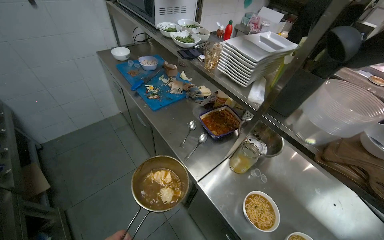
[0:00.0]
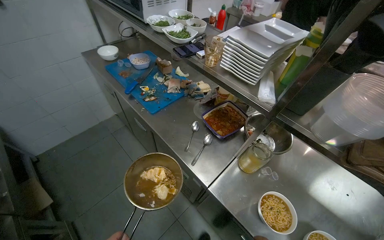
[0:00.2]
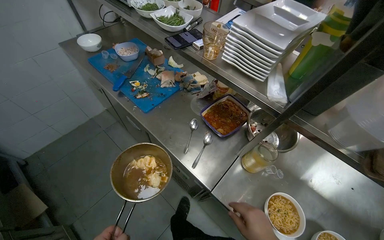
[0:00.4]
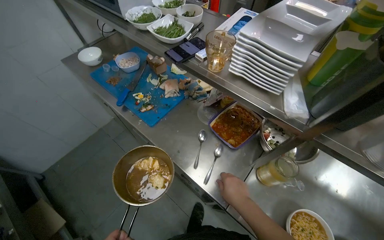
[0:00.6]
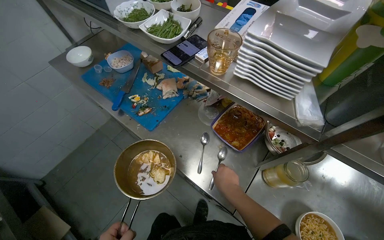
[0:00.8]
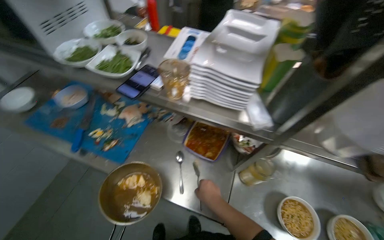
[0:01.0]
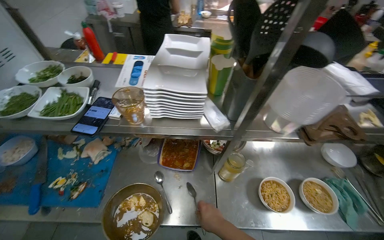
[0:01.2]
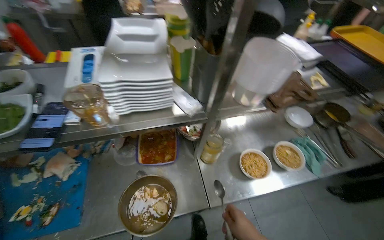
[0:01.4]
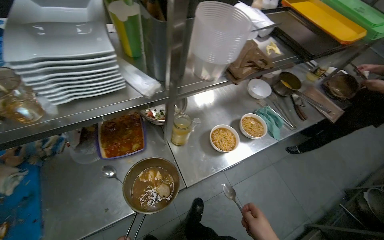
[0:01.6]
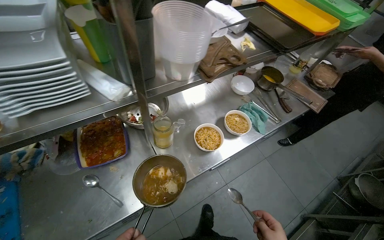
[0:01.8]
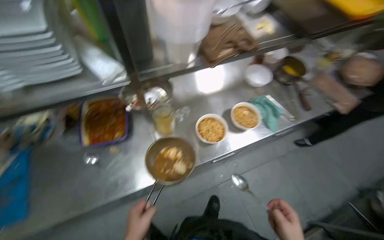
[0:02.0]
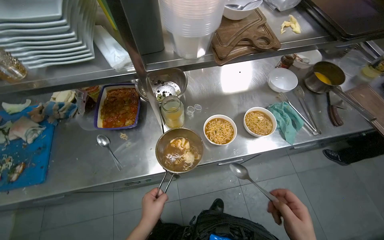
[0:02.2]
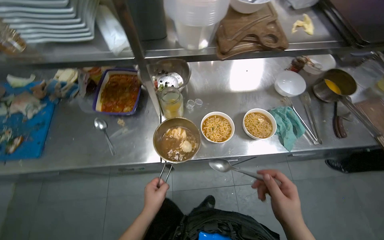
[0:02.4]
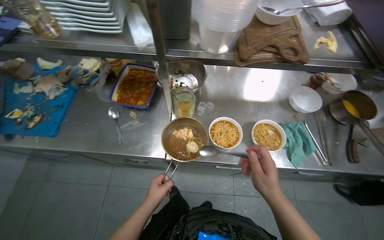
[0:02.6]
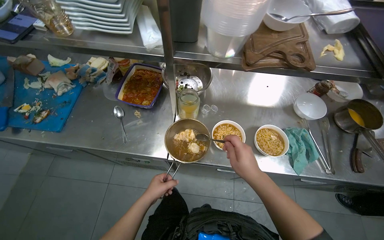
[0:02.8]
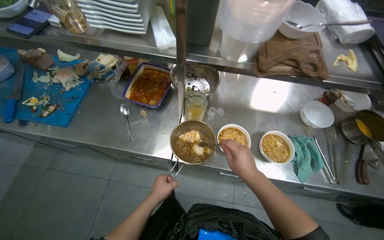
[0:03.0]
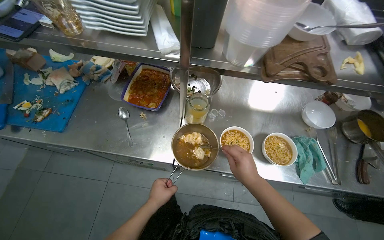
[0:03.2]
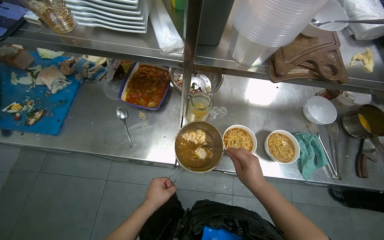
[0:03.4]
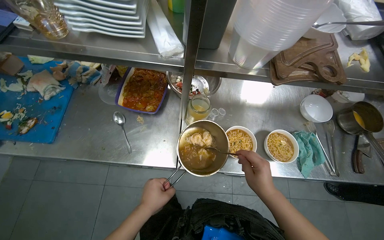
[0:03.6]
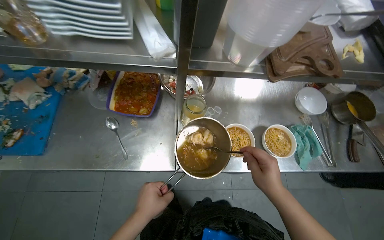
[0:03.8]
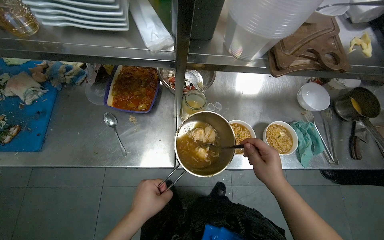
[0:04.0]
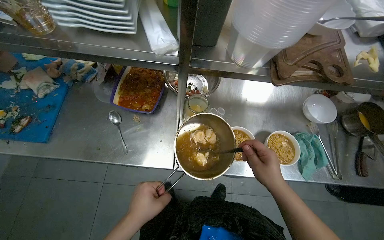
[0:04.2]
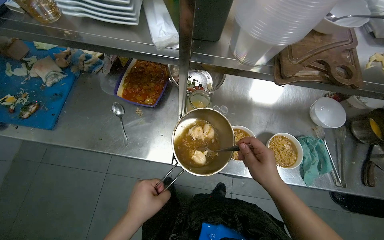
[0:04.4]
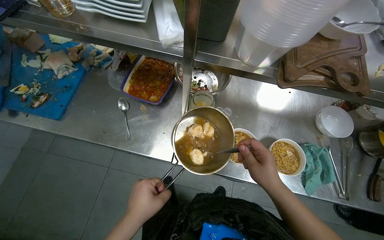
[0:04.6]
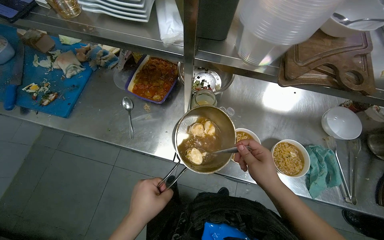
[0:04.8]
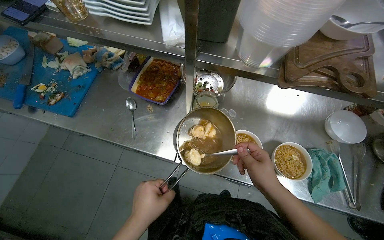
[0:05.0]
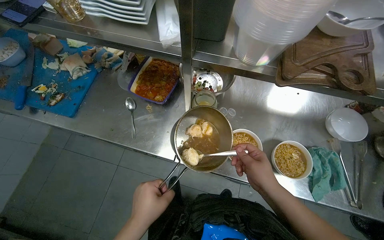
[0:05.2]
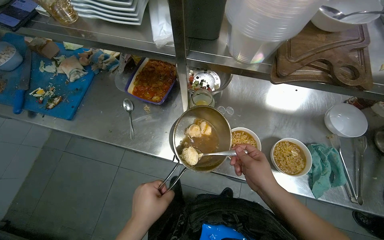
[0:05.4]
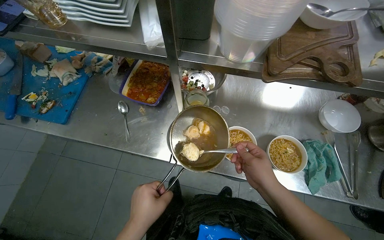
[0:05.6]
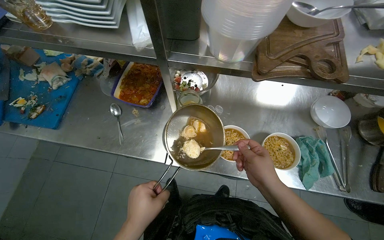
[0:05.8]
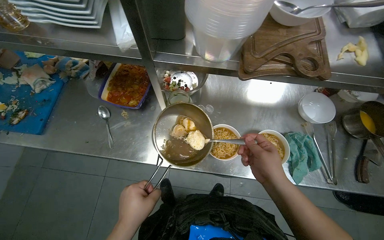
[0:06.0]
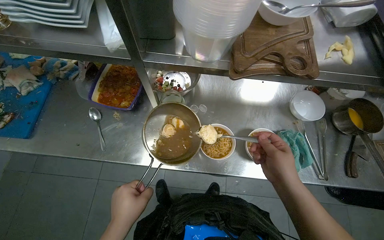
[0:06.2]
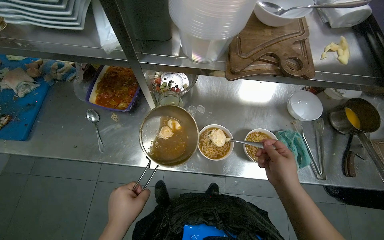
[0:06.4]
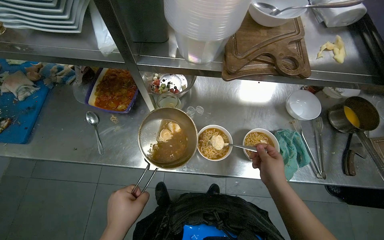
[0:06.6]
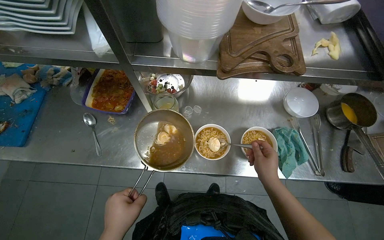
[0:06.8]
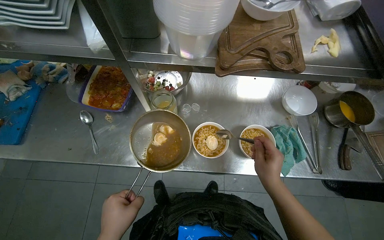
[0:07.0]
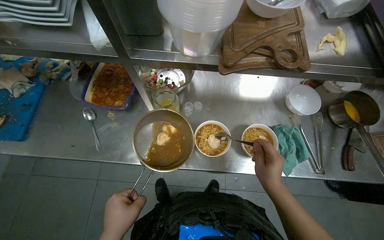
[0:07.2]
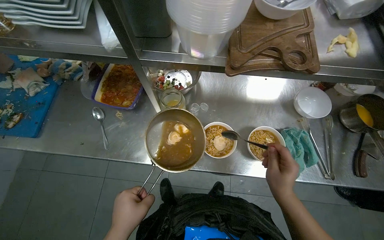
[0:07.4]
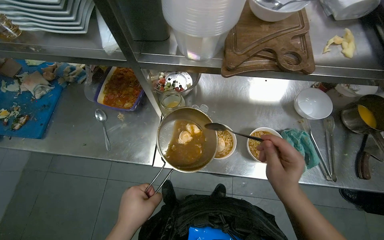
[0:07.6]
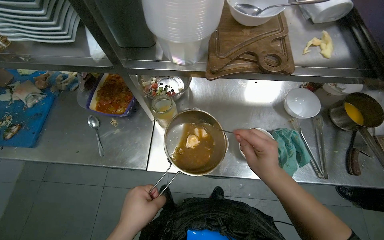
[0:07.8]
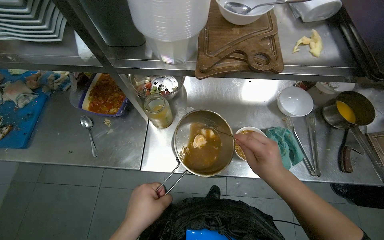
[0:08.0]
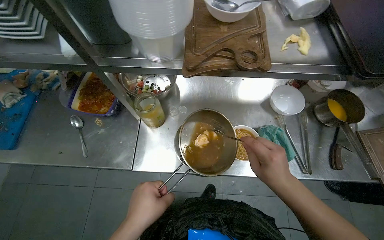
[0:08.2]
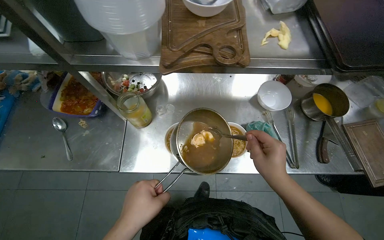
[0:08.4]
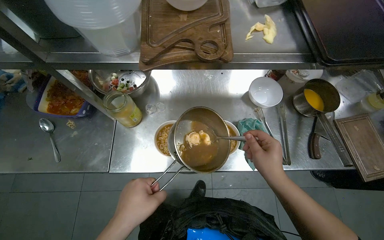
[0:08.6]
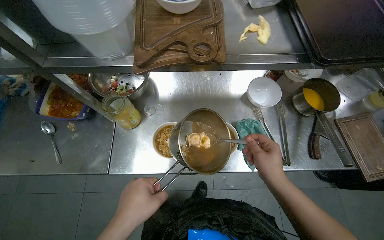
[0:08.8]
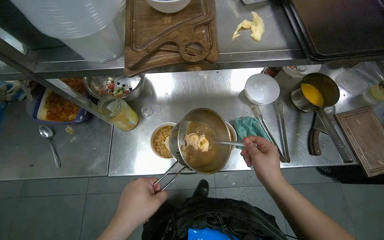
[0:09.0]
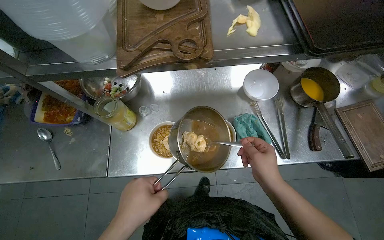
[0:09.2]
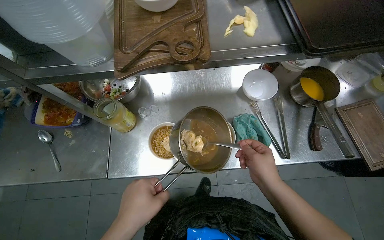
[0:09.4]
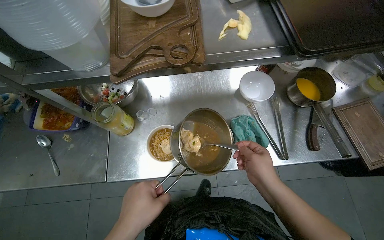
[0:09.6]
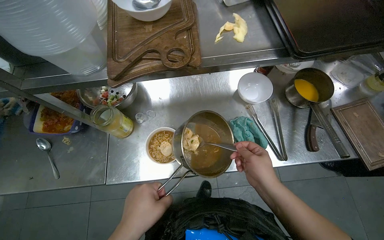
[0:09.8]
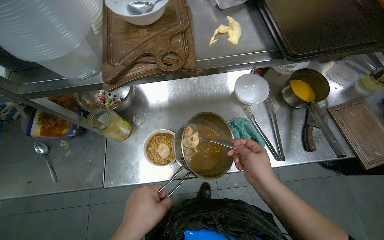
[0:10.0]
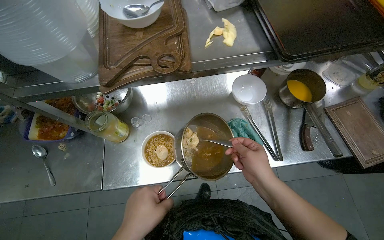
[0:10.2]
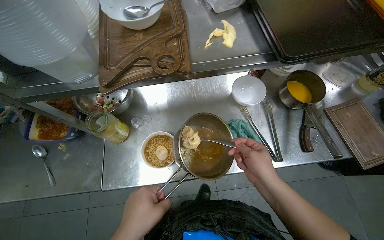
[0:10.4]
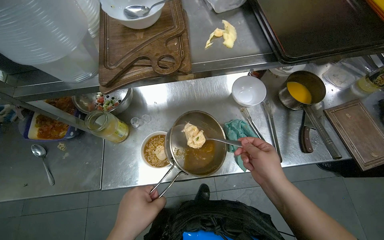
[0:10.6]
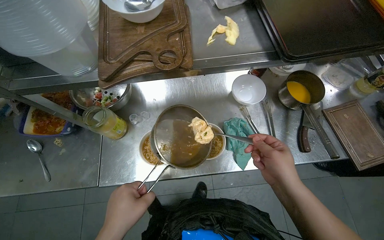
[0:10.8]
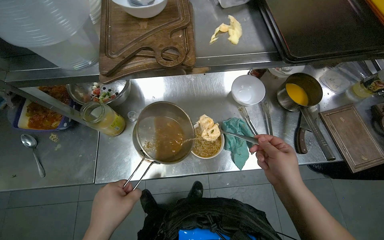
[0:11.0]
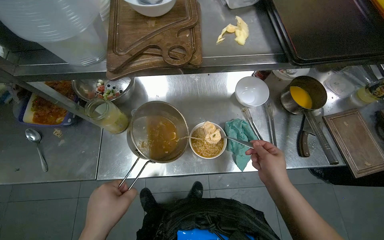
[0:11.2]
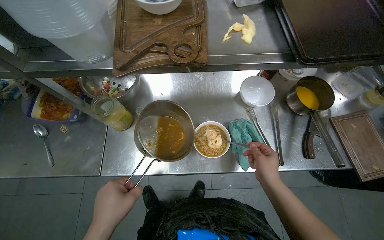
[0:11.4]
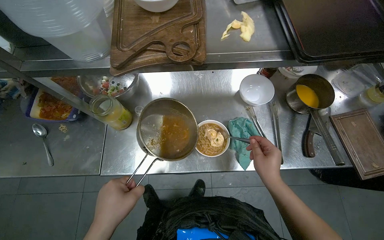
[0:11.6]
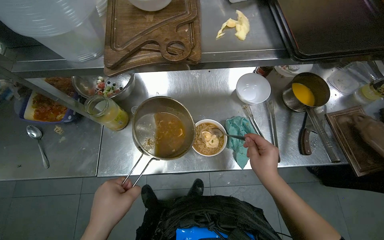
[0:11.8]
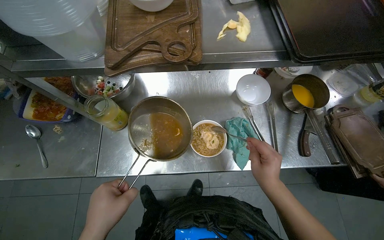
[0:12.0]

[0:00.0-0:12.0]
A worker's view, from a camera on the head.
Job: preparing food.
The whole recording: Assembling ramen bowls. The worker transfers noodles, soup, and other ingredients into multiple bowls.
0:00.0 to 0:01.6: The wearer's head swings approximately 75 degrees to the right. The wearer looks approximately 15 degrees further downward.
0:01.6 to 0:03.0: The head rotates roughly 35 degrees to the left.
0:03.0 to 0:04.4: The left hand heads nearer to the camera, covering some 10 cm.
0:04.4 to 0:06.0: The hands work in one place, with small movements.
0:09.0 to 0:12.0: The hands work in one place, with small movements.

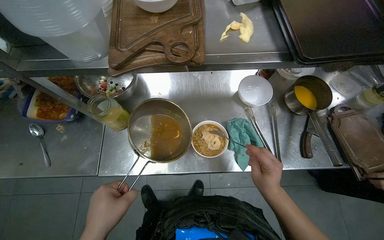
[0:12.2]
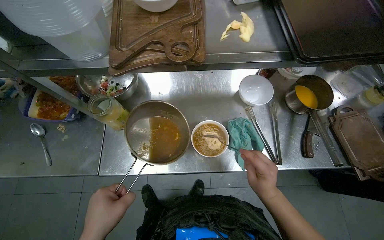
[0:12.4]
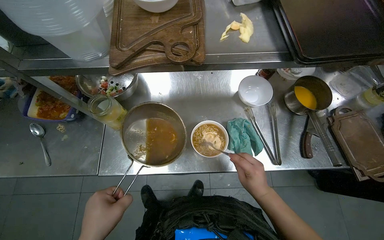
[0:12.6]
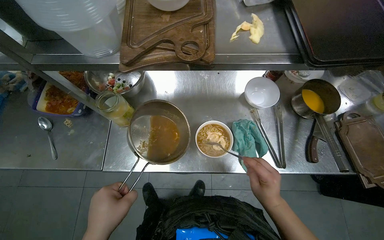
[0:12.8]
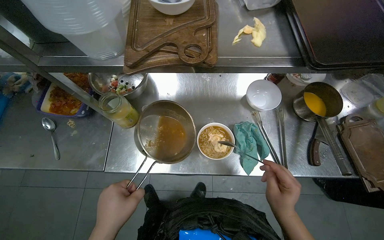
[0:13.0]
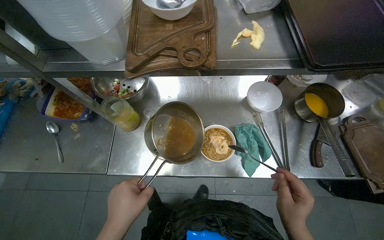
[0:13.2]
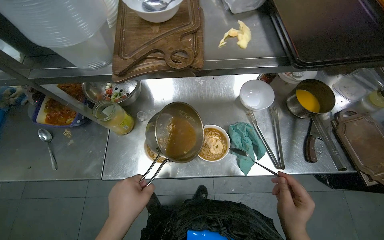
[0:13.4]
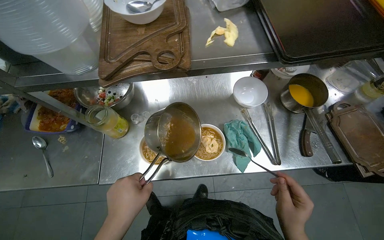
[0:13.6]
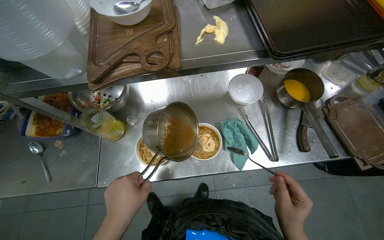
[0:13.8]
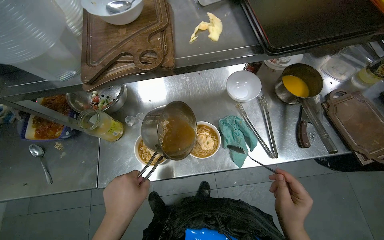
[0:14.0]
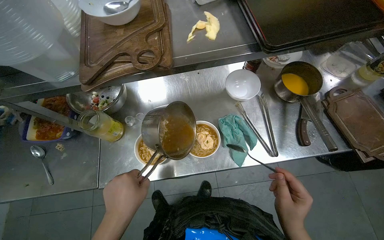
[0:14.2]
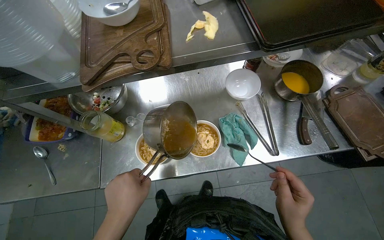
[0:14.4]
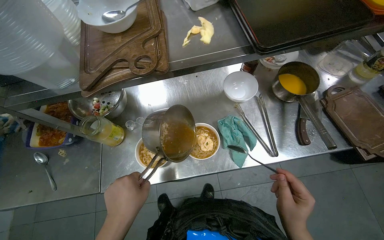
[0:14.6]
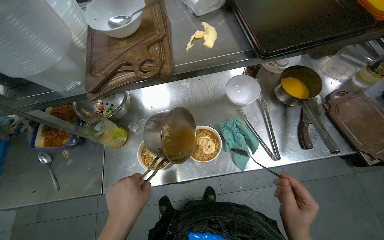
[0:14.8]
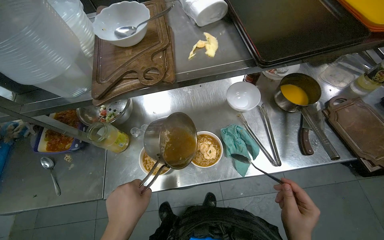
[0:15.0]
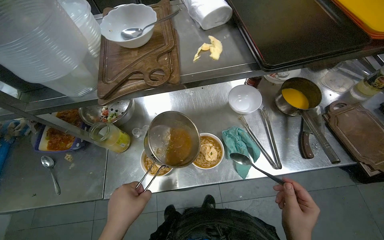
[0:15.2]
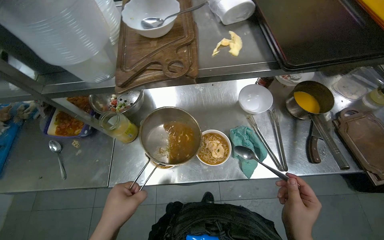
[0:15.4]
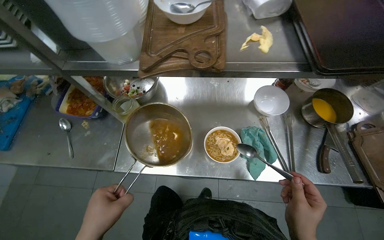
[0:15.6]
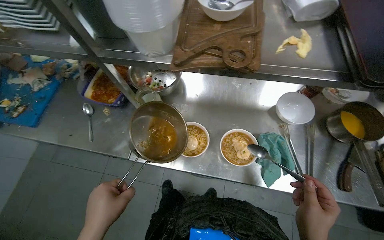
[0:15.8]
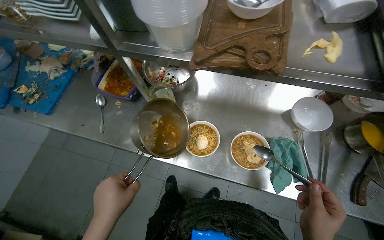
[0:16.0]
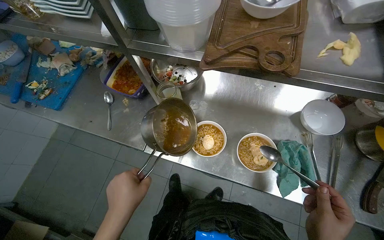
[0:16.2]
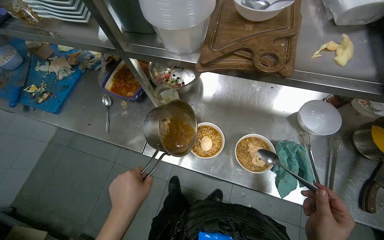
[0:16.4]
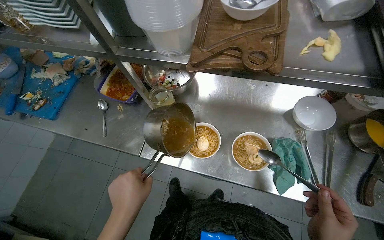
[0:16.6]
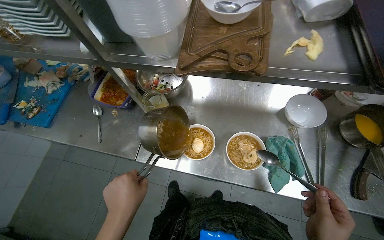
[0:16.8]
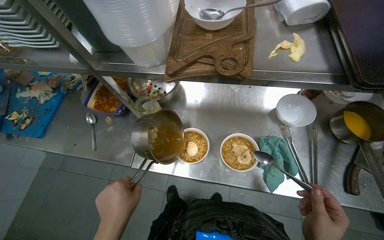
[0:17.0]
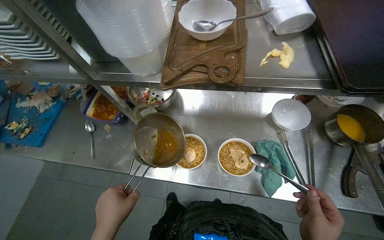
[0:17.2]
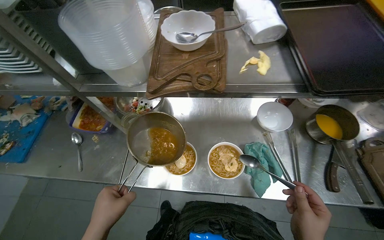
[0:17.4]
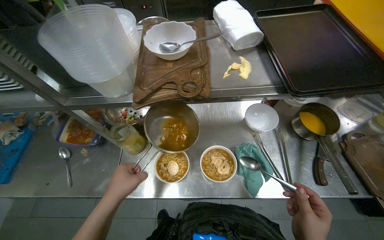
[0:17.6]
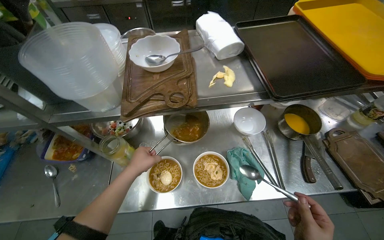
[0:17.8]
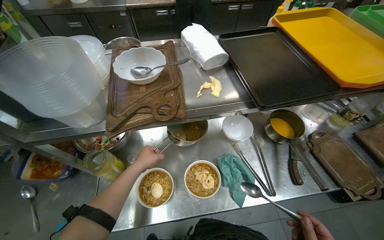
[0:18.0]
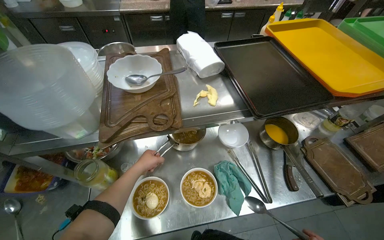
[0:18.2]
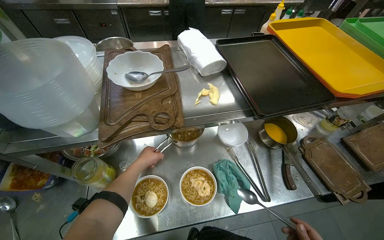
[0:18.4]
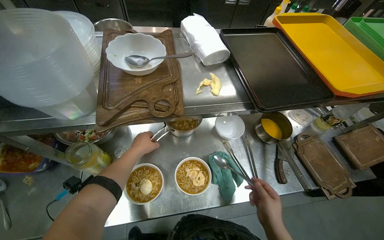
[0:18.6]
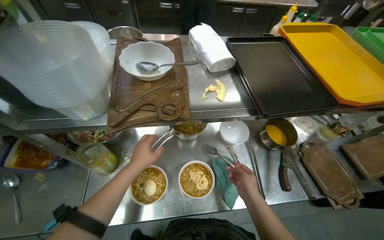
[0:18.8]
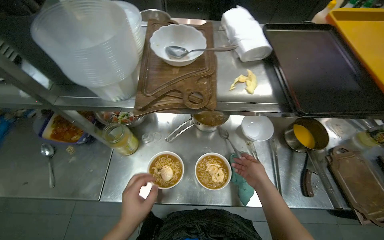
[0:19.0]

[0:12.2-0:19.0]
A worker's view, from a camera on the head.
Job: preparing food.
The whole recording: Assembling ramen bowls. The worker transfers noodles, soup, and other ingredients into multiple bowls.
0:17.6 to 0:19.0: The left hand goes farther from the camera and returns, some 20 cm each way.
